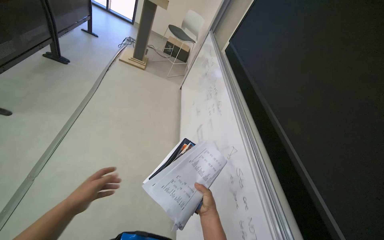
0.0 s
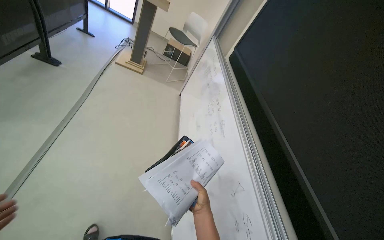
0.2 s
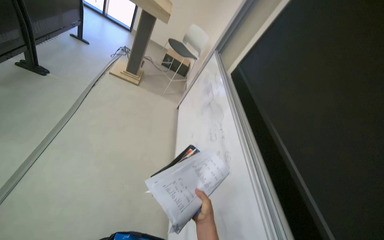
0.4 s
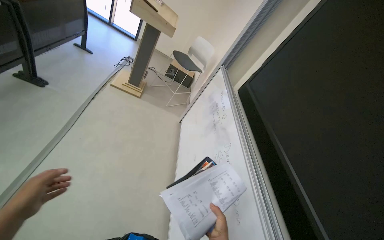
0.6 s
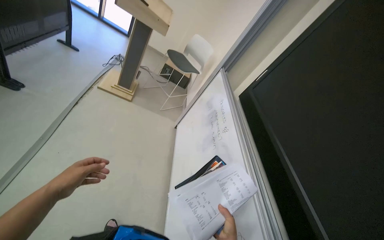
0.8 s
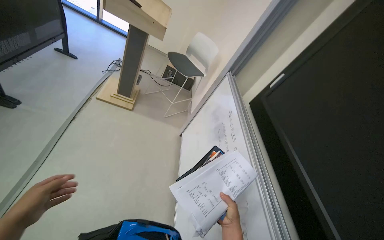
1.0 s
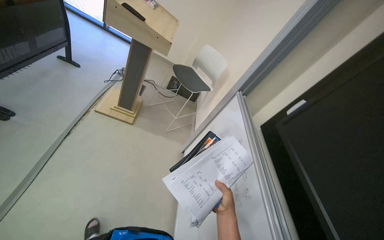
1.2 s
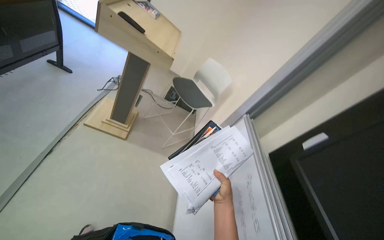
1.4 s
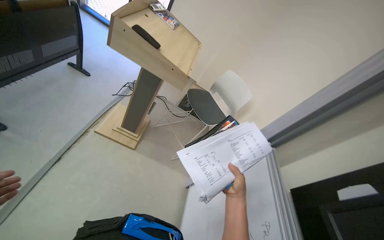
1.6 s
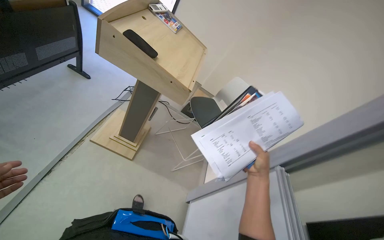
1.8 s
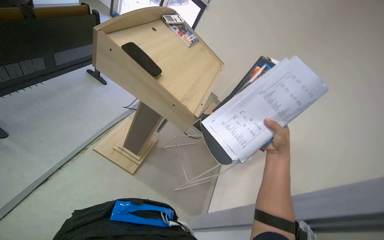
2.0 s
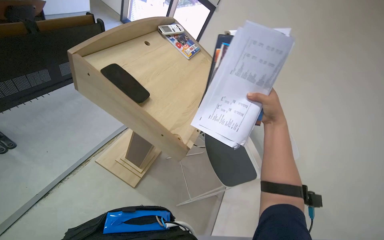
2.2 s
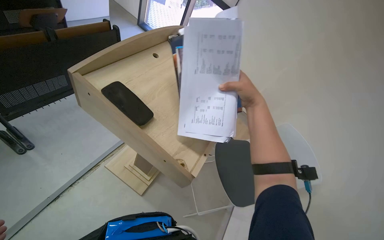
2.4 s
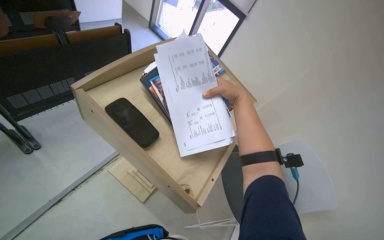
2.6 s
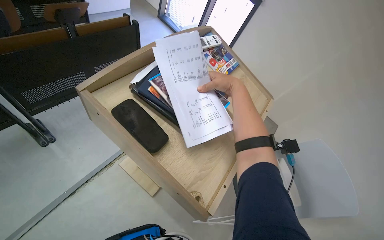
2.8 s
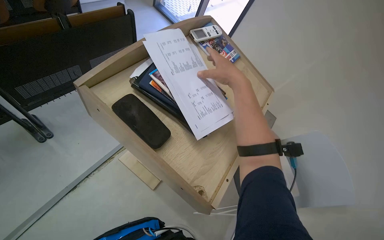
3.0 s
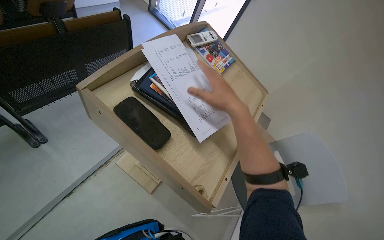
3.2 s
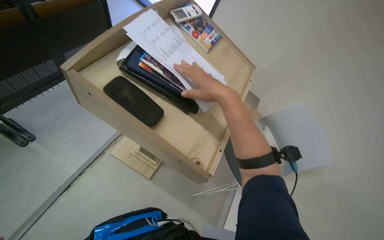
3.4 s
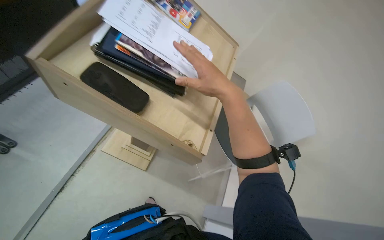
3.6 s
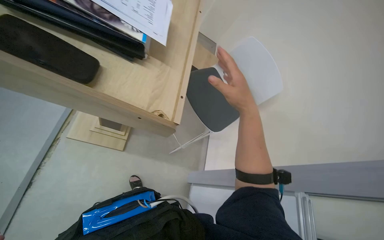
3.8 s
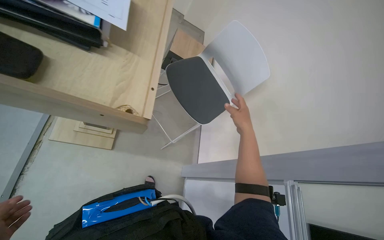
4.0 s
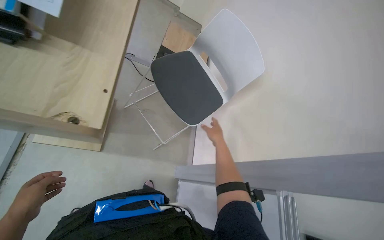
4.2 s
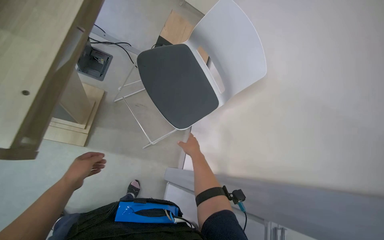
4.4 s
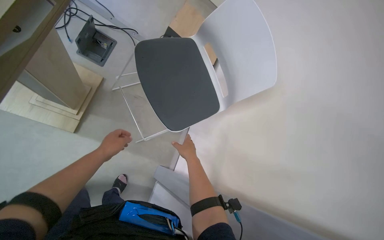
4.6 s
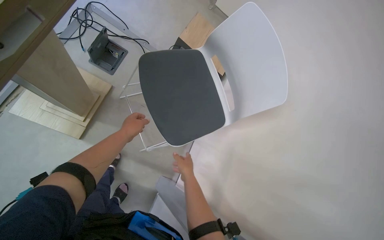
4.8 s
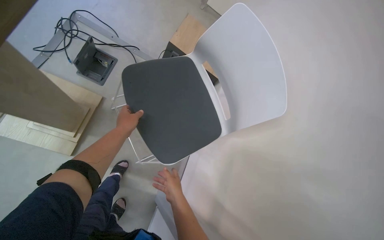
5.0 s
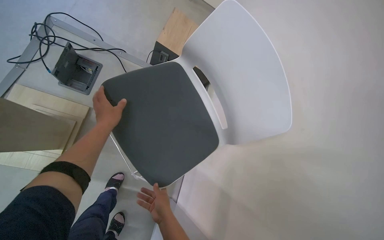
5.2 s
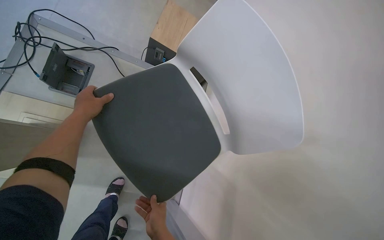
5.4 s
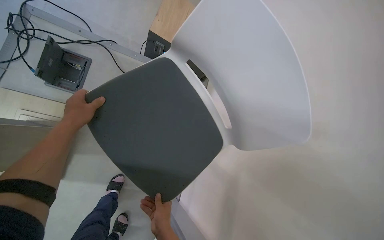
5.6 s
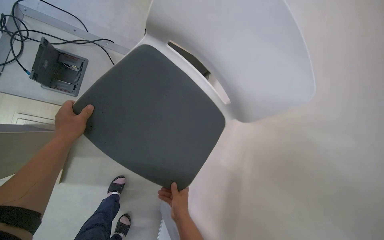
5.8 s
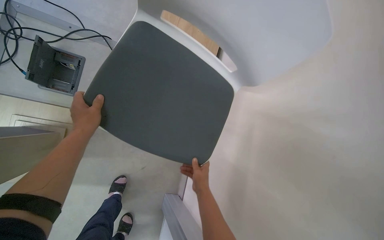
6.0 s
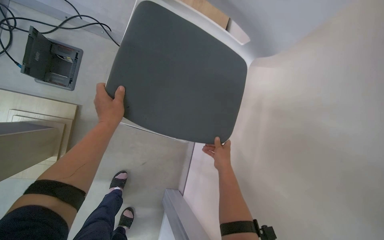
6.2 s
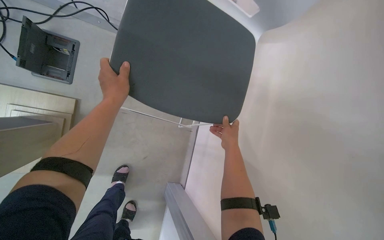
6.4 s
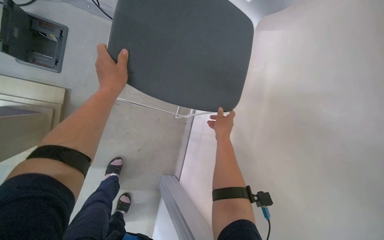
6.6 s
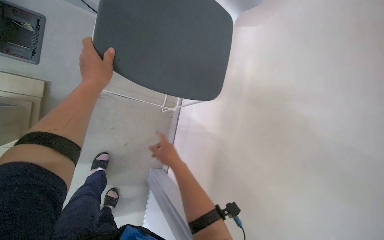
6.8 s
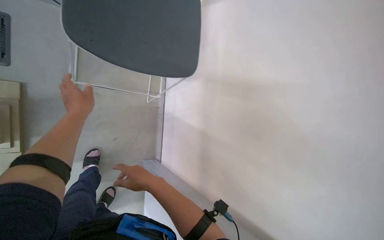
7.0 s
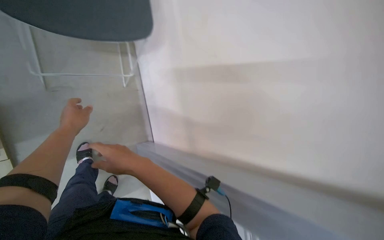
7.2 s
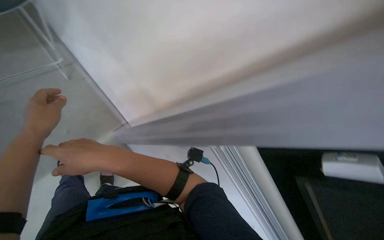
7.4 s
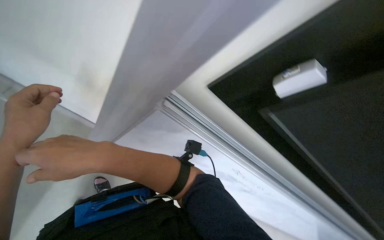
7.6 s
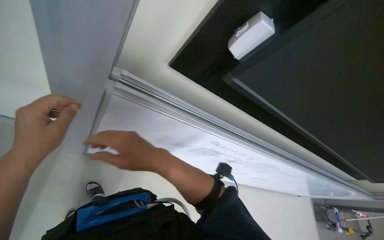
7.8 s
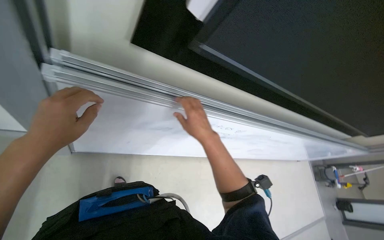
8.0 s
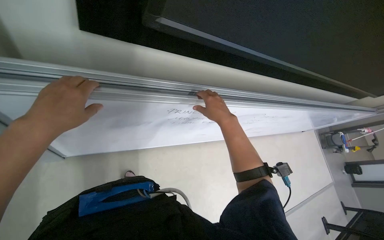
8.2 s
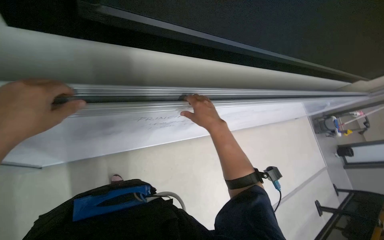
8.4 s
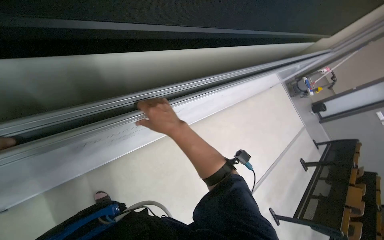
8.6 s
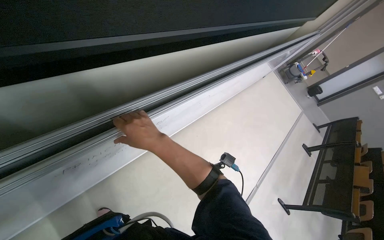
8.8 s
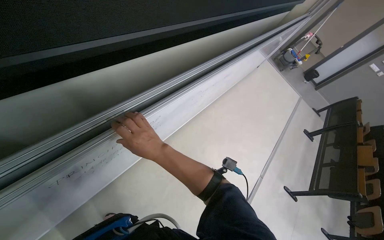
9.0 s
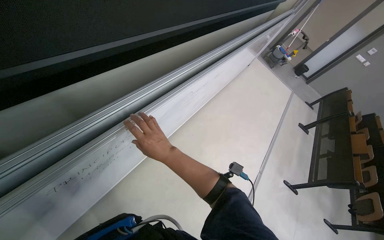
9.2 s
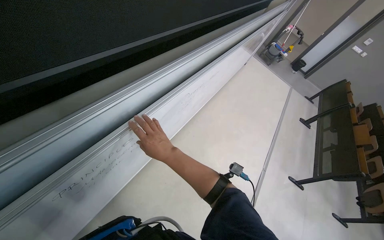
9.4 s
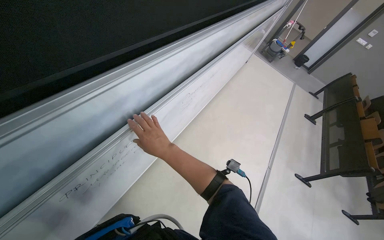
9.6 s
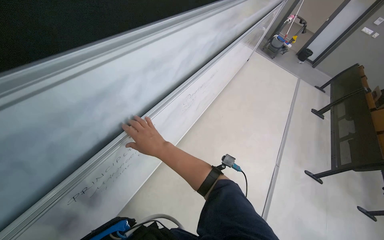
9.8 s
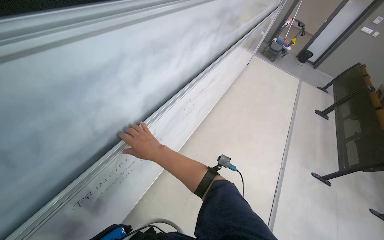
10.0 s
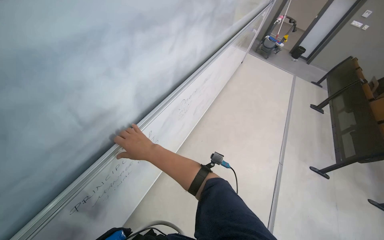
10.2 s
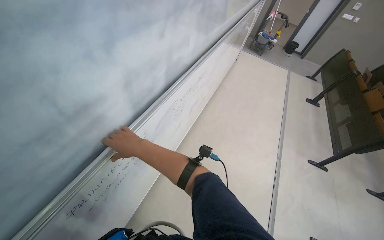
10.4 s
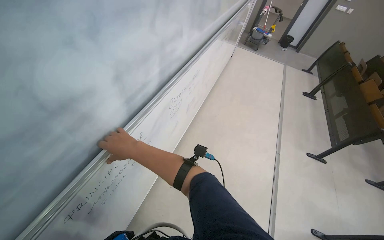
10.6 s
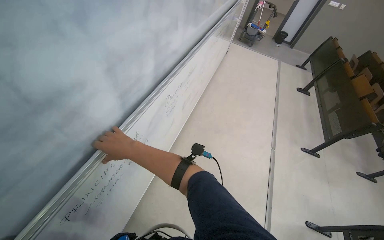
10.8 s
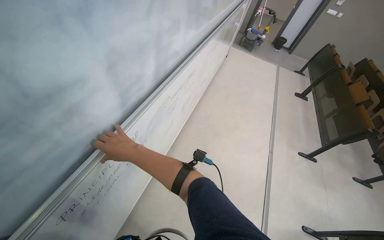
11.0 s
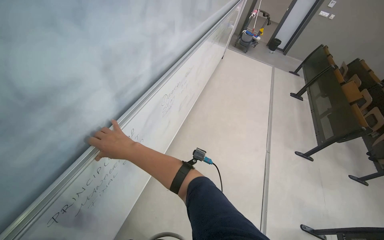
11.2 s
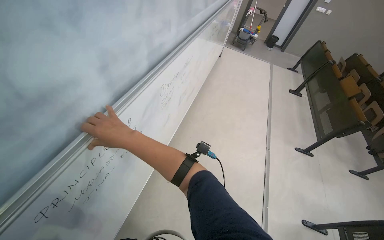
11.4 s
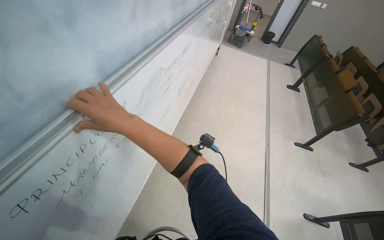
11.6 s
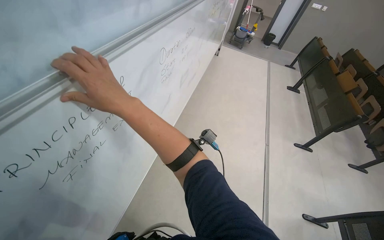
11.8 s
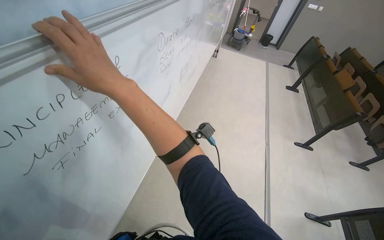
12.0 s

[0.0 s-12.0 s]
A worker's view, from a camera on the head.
Job: organizing items.
The whole recording: Tidying lecture hall front area. The worker picks up papers, adjusts a chair, slides whiteboard panels, and erases the whiteboard.
0.0 to 1.6 s: The camera travels approximately 1.5 m.
1.6 to 3.0 s: The camera travels about 70 cm. The head turns to the left by approximately 25 degrees.
3.0 to 4.4 s: The head turns to the right by roughly 30 degrees. The view tilts roughly 25 degrees downward.
4.4 to 6.0 s: The head travels approximately 50 cm.
6.0 to 7.6 s: The wearer looks roughly 30 degrees further to the right. The view tips downward by about 40 degrees.
7.6 to 9.0 s: The view tilts approximately 20 degrees downward. The scene rotates counterclockwise by about 50 degrees.
10.4 to 12.0 s: The right hand is displaced nearer to the camera by roughly 20 cm.

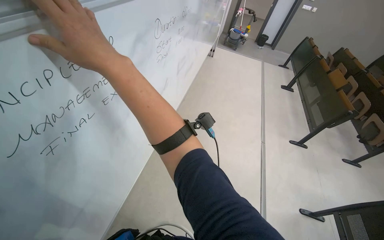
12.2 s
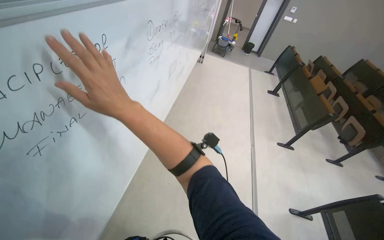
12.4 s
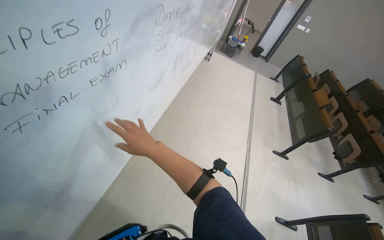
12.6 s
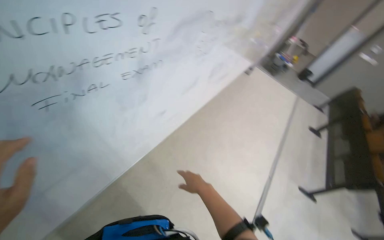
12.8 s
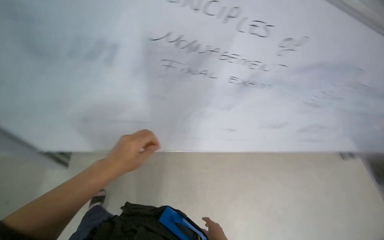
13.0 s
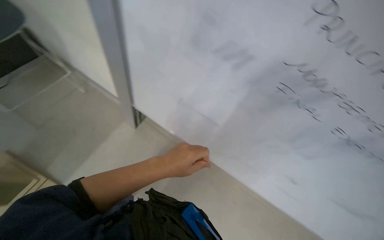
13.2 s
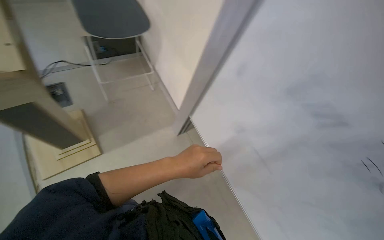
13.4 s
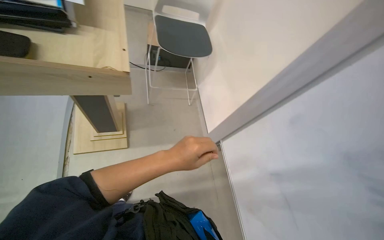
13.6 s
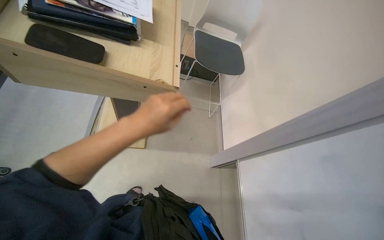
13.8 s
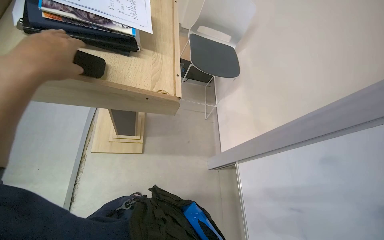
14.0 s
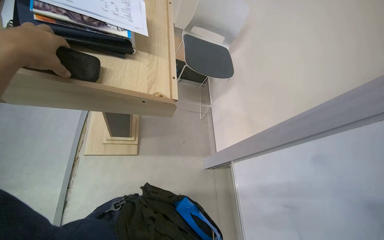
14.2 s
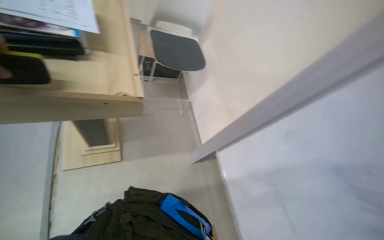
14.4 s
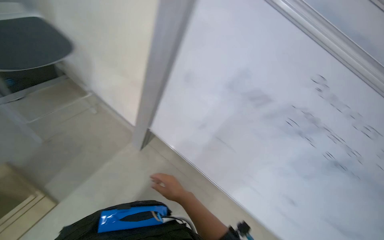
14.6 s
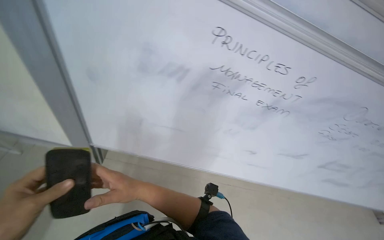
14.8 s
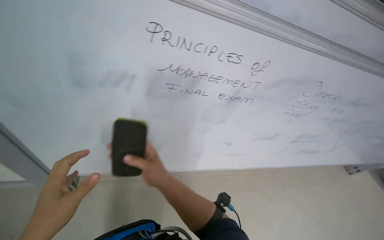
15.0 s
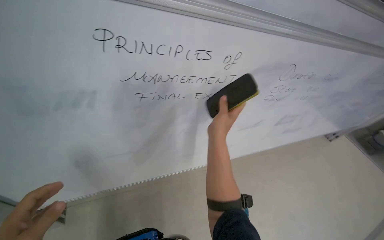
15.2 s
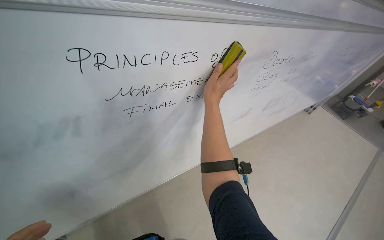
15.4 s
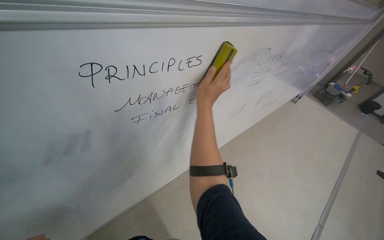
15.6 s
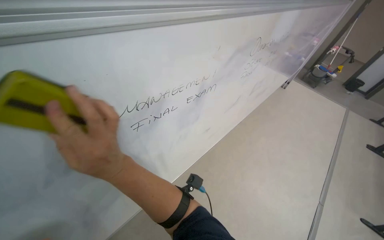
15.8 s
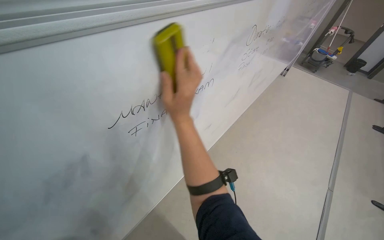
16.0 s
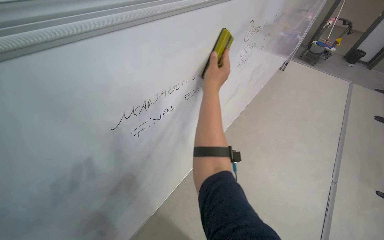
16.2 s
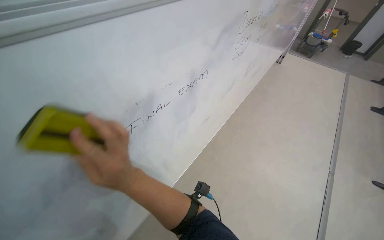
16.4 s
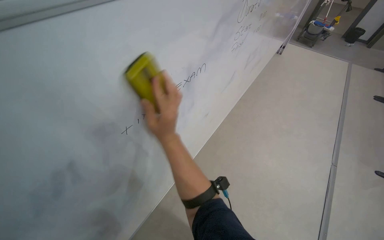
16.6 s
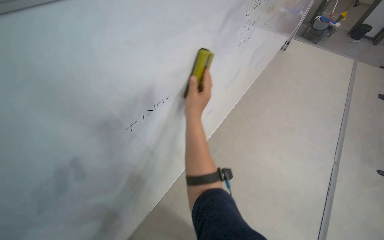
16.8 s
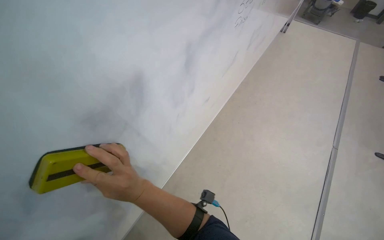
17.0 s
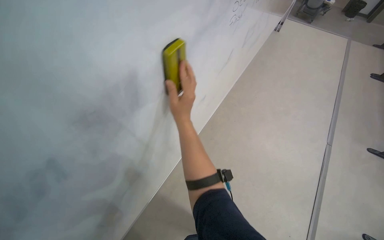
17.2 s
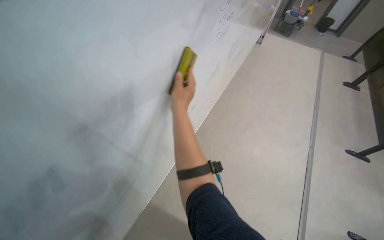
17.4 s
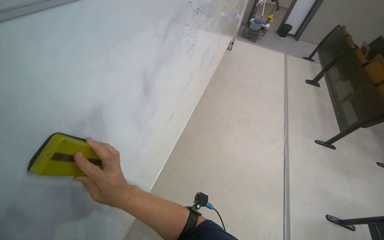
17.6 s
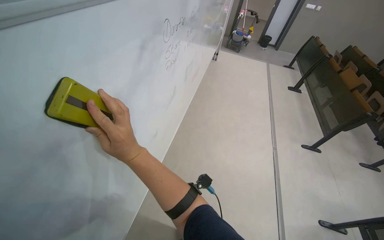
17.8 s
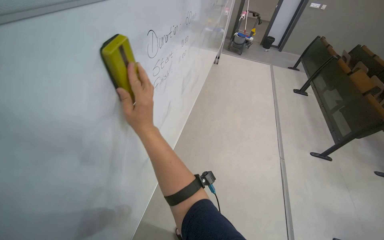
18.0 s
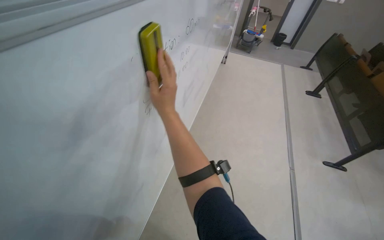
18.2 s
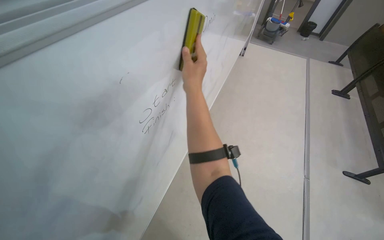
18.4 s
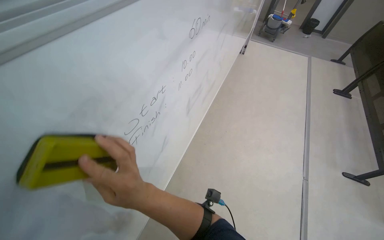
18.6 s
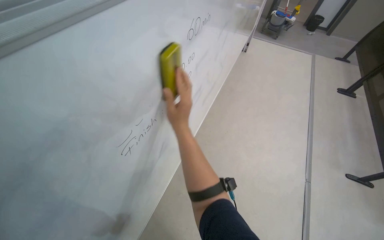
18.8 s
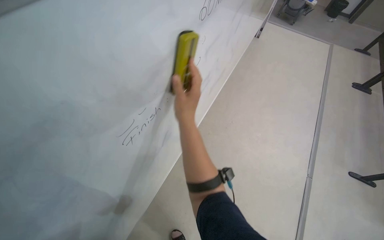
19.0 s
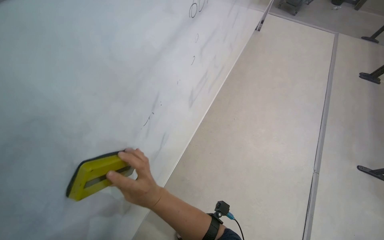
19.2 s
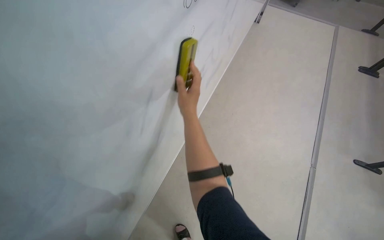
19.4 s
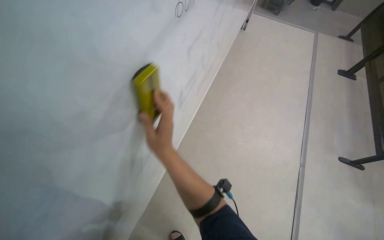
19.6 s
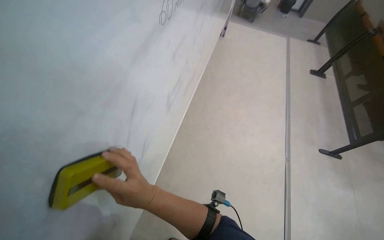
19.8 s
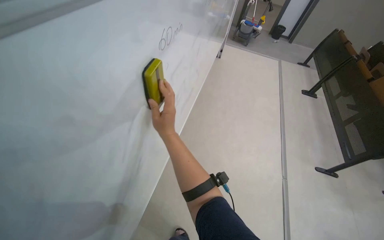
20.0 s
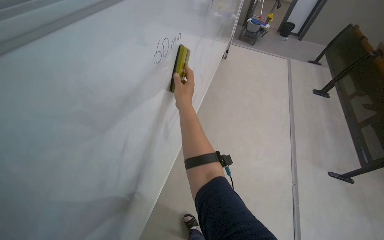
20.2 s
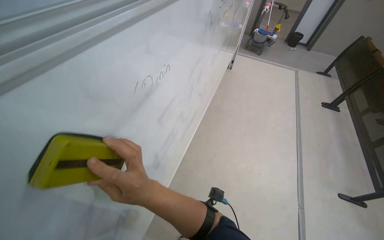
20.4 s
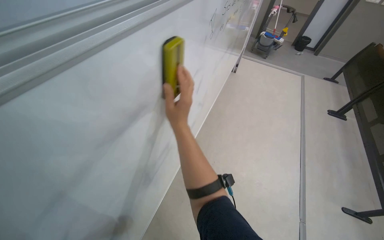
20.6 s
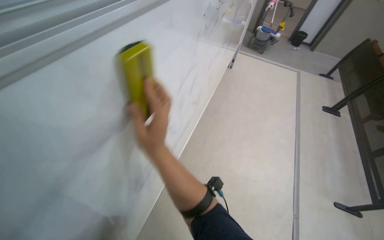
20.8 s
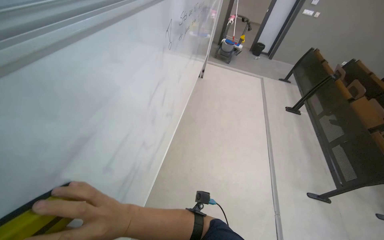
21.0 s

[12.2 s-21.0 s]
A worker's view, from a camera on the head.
Job: organizing items.
The whole recording: Tidying lecture hall front area. The worker picks up papers, adjusts a chair, slides whiteboard panels, and erases the whiteboard.
12.2 to 13.6 s: The head turns to the left by some 120 degrees. The view tips upward by about 25 degrees.
13.6 to 15.2 s: The head rotates approximately 85 degrees to the right. The camera pitches downward, by some 15 degrees.
15.2 to 16.6 s: The scene rotates counterclockwise by some 30 degrees. The right hand moves to the left, roughly 20 cm.
16.6 to 18.0 s: The head rotates approximately 20 degrees to the right. The right hand goes nearer to the camera and returns, about 5 cm each way.
18.0 to 19.6 s: The view tilts some 15 degrees downward. The right hand goes up and down the picture, some 20 cm each way, reversing 2 times.
